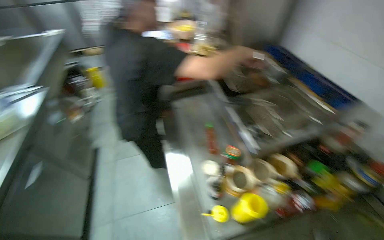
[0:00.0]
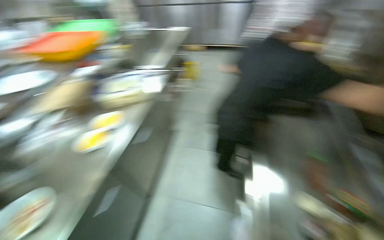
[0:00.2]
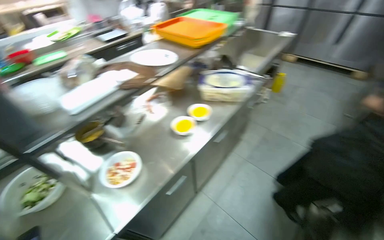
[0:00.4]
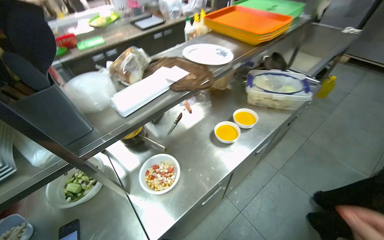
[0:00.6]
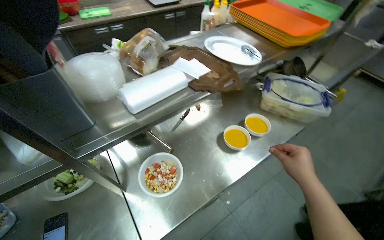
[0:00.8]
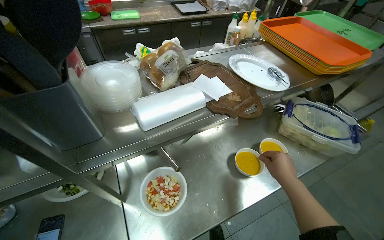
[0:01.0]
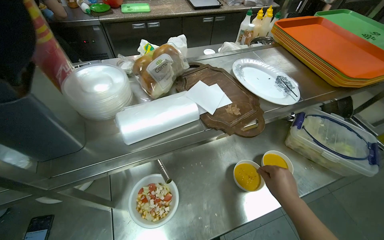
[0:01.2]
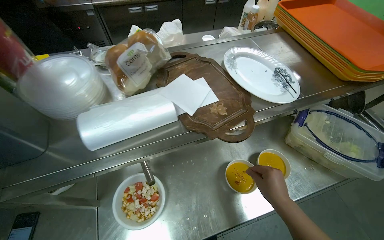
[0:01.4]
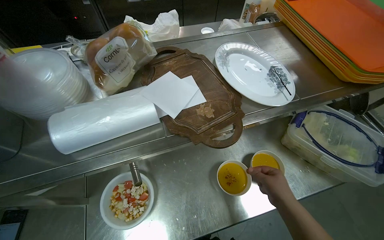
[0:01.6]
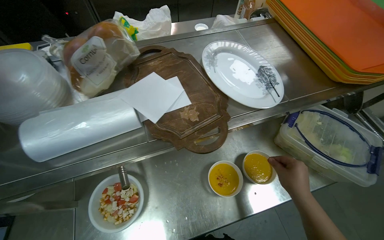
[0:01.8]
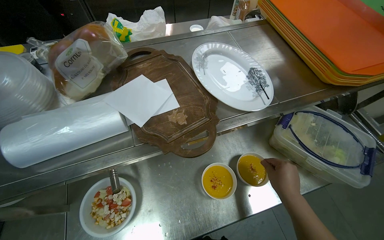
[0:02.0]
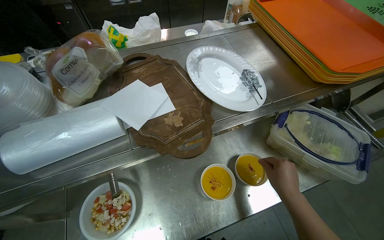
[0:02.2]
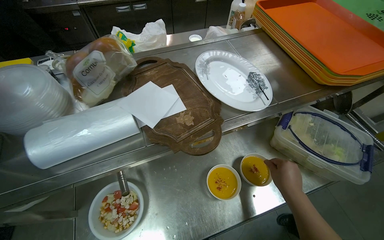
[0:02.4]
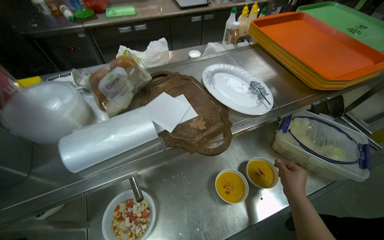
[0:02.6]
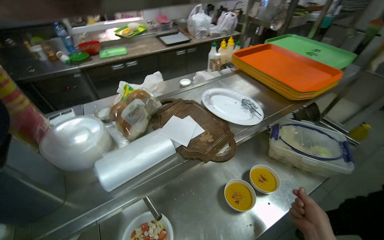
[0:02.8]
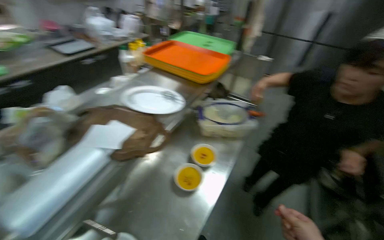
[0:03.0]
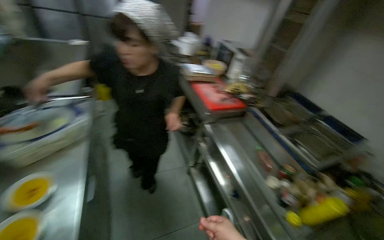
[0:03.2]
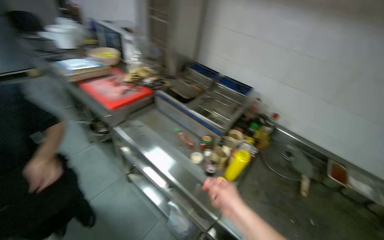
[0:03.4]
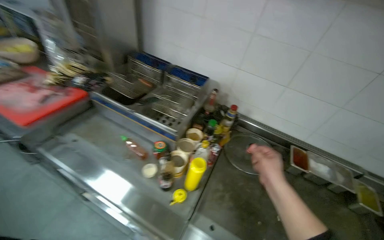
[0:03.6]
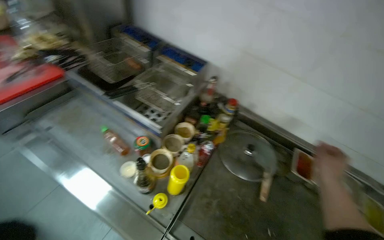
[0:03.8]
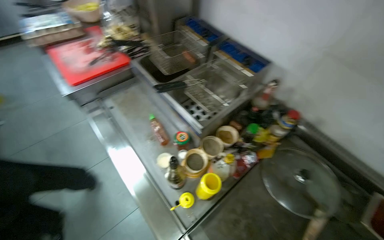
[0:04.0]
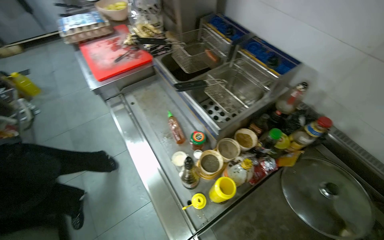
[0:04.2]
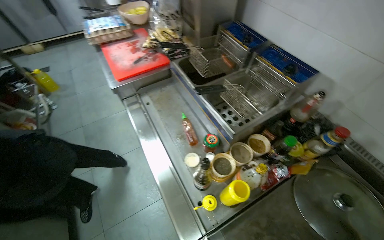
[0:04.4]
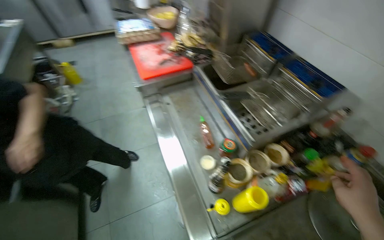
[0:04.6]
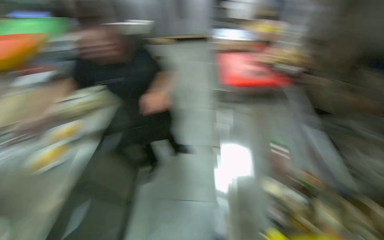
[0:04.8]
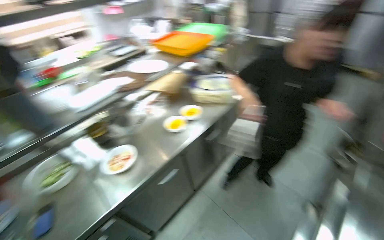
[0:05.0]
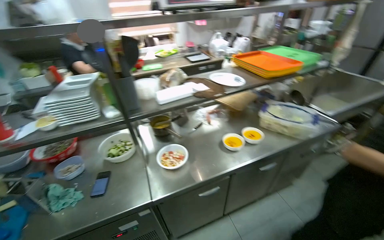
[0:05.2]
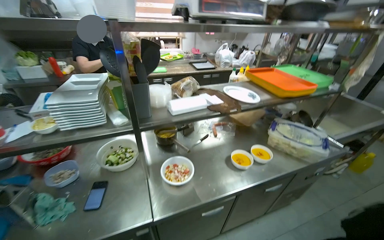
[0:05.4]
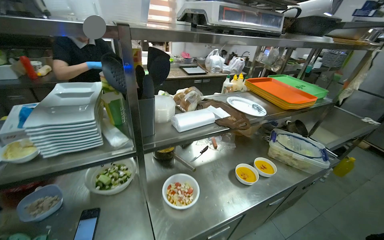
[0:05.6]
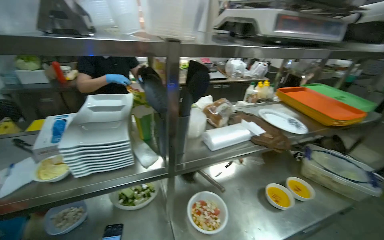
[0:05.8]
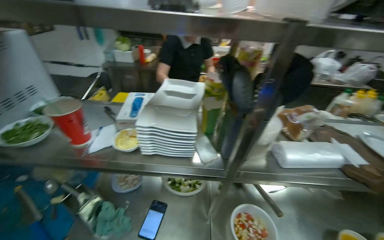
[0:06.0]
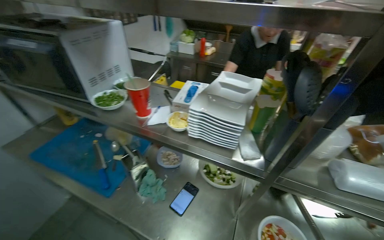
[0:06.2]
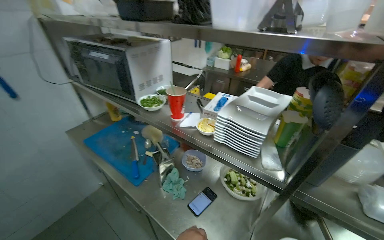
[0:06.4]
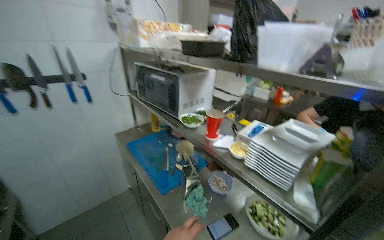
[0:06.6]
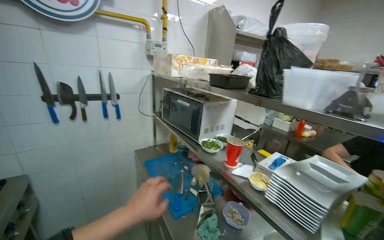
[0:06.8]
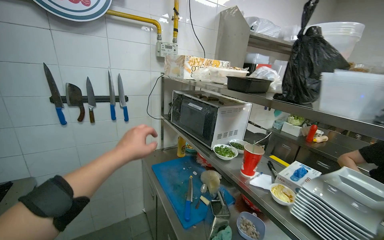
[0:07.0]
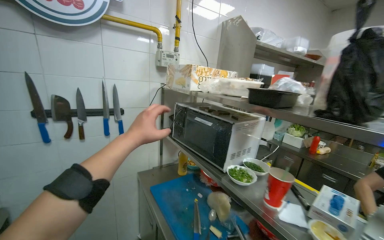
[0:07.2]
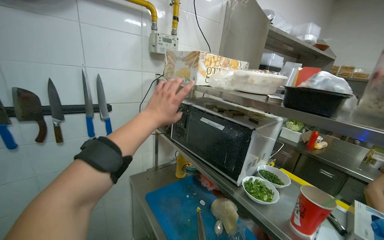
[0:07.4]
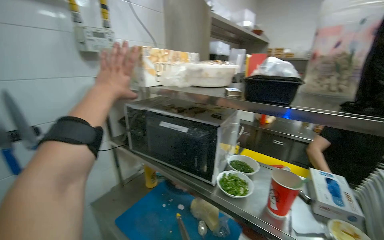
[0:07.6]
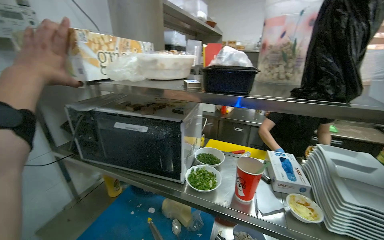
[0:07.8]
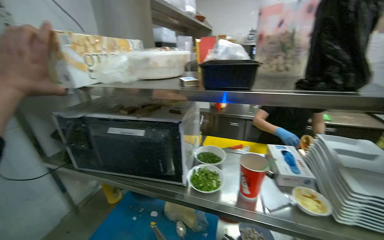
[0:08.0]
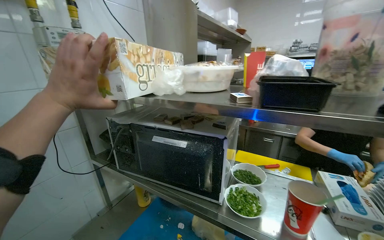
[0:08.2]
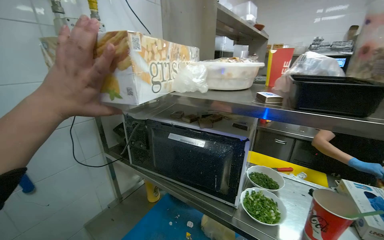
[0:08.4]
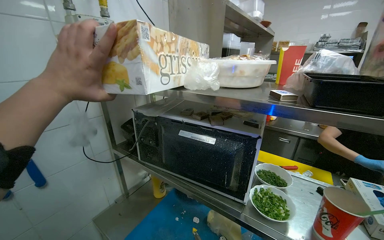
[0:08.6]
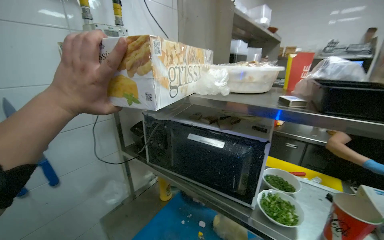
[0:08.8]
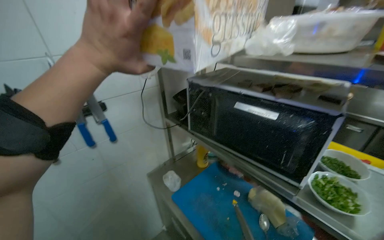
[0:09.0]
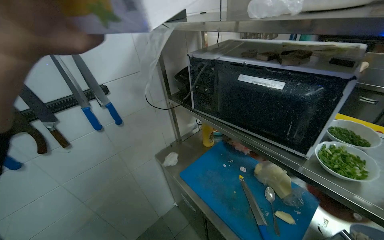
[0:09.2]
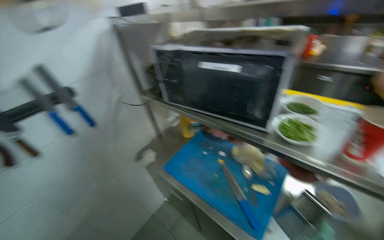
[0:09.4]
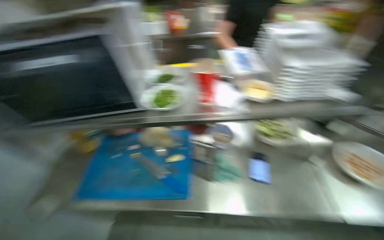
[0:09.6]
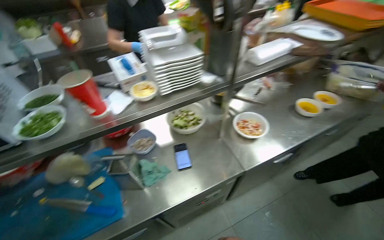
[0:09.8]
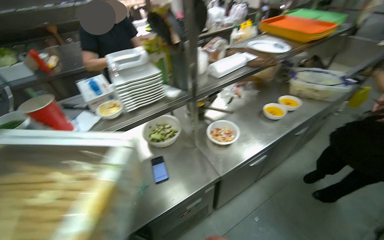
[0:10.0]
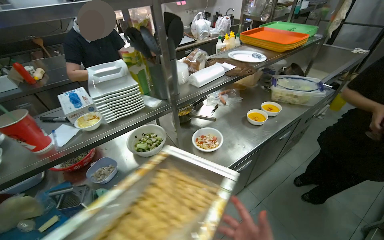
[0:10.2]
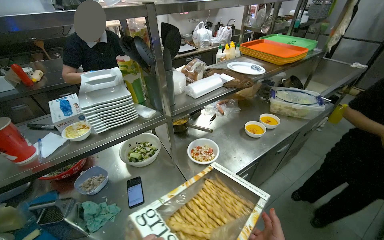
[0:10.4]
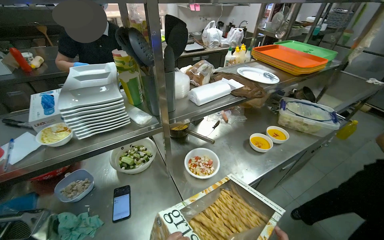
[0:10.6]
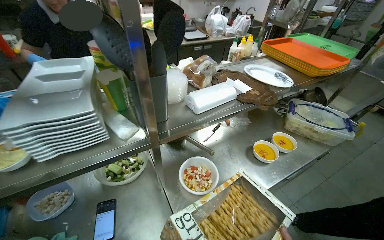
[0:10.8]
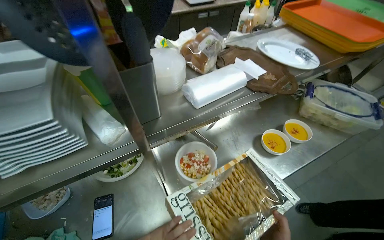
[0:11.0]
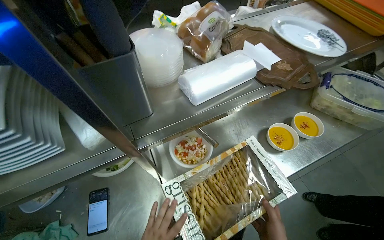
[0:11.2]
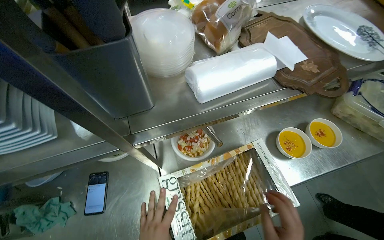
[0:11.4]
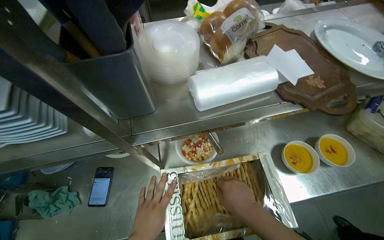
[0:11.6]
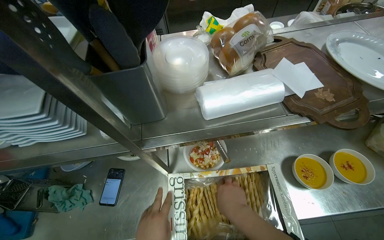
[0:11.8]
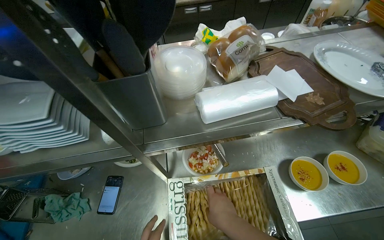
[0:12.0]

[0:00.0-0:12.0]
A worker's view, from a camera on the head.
Job: preparing food.
The whole recording: Assembling soup dish. The worker stirs the soup, serves it into bowls, sprinkles spices, and adds grissini.
0:00.0 to 0:01.6: The head travels about 80 cm. The wearer looks roughly 65 degrees further to the left. The wearer looks about 15 degrees further downward.
0:01.6 to 0:03.0: The wearer's head swings roughly 40 degrees to the right. The camera pitches upward, by about 15 degrees.
0:03.0 to 0:04.4: The wearer moves about 90 cm. The wearer looks roughly 60 degrees further to the right. The wearer looks approximately 25 degrees further downward.
0:04.4 to 0:06.0: The camera is carried approximately 90 cm. The head rotates roughly 100 degrees to the left.
0:06.0 to 0:07.6: The camera is carried approximately 40 cm. The wearer looks roughly 35 degrees further to the left. The camera pitches upward, by roughly 20 degrees.
0:09.0 to 0:10.4: The wearer moves approximately 50 cm. The wearer looks about 85 degrees further to the right.
0:10.4 to 0:12.0: The camera travels some 50 cm. The head rotates roughly 25 degrees to the left. The view tips downward by some 20 degrees.

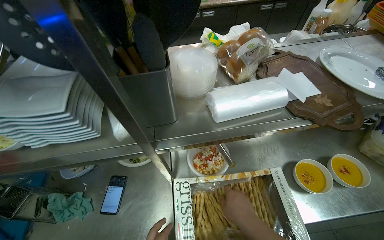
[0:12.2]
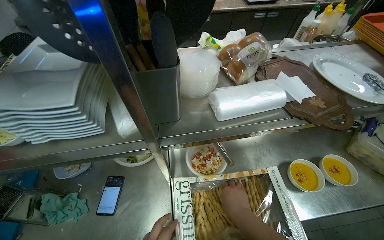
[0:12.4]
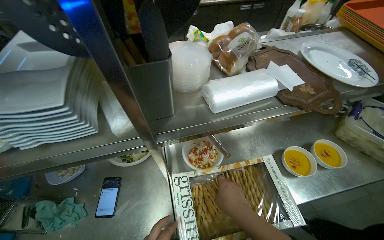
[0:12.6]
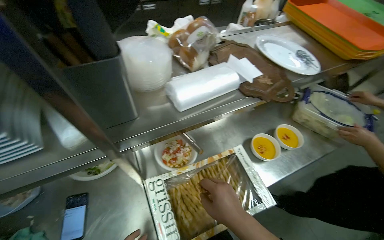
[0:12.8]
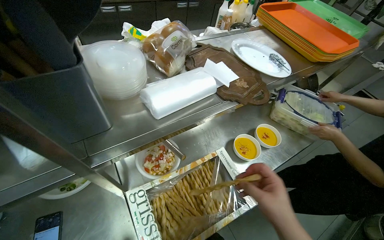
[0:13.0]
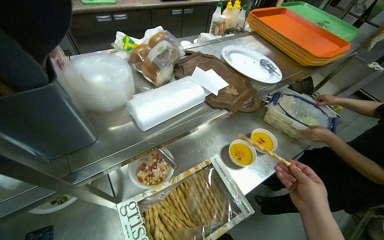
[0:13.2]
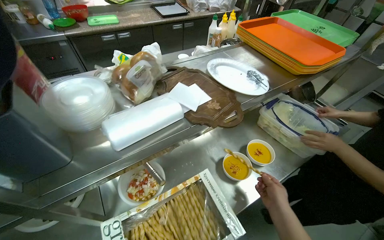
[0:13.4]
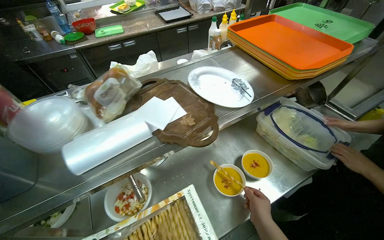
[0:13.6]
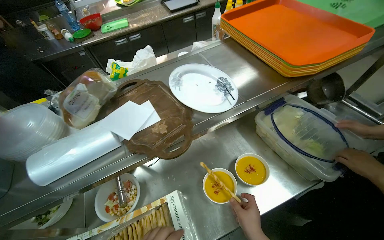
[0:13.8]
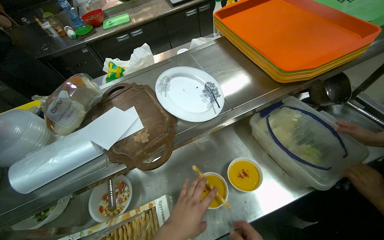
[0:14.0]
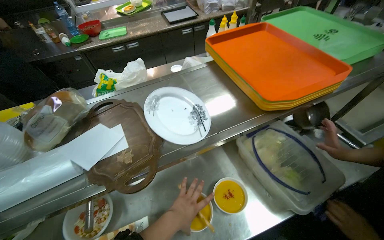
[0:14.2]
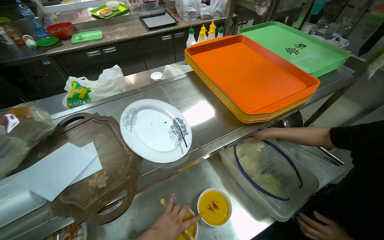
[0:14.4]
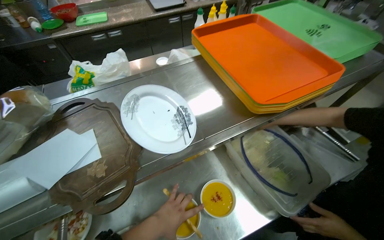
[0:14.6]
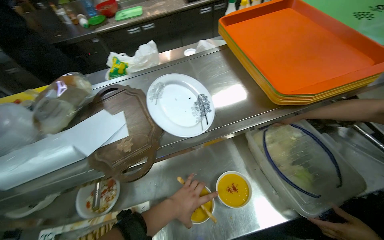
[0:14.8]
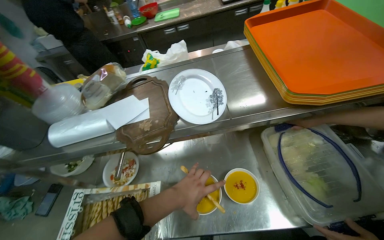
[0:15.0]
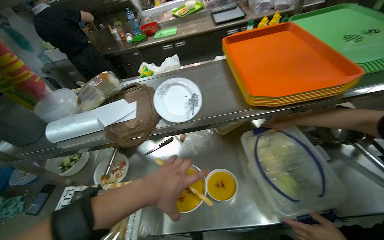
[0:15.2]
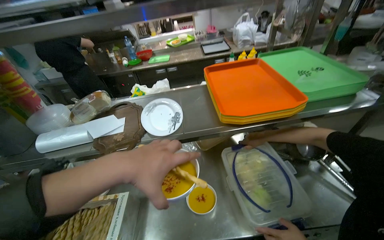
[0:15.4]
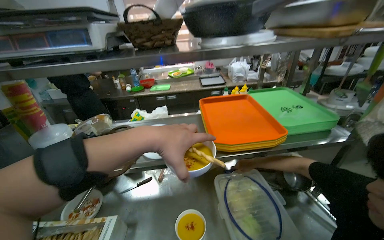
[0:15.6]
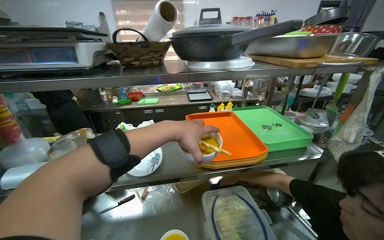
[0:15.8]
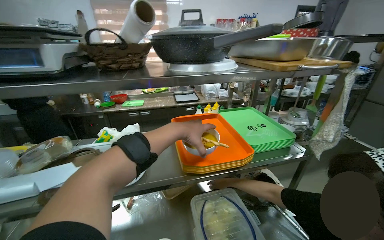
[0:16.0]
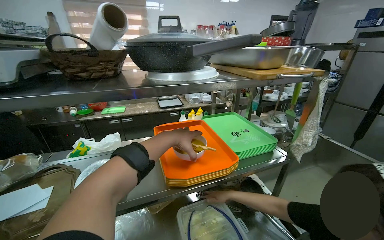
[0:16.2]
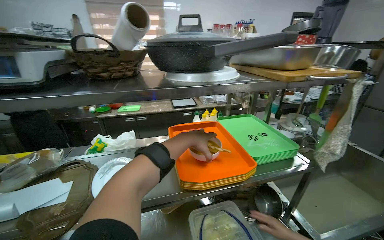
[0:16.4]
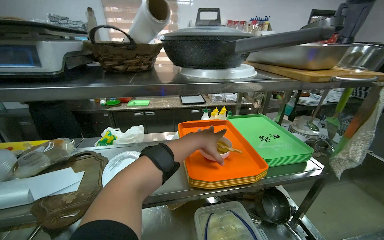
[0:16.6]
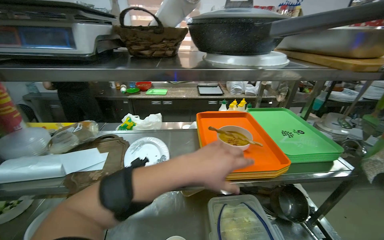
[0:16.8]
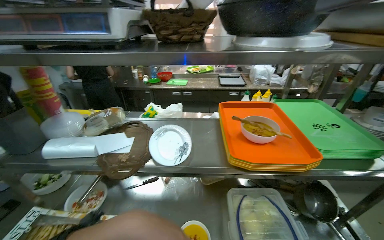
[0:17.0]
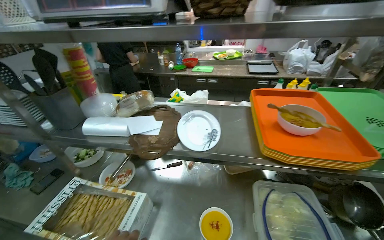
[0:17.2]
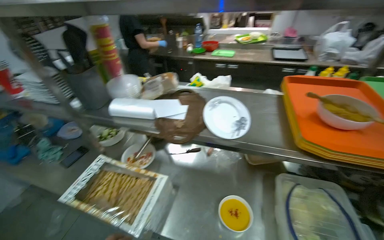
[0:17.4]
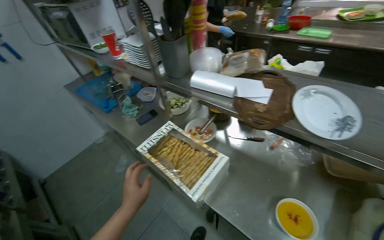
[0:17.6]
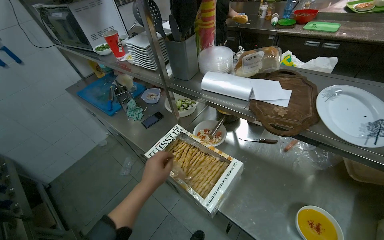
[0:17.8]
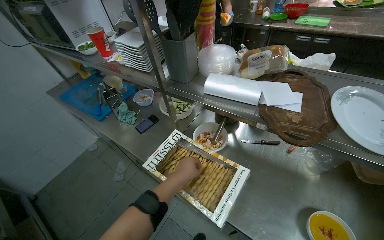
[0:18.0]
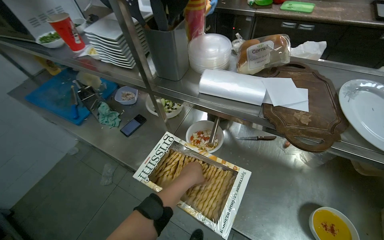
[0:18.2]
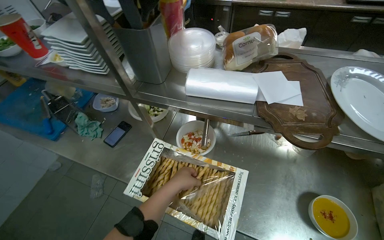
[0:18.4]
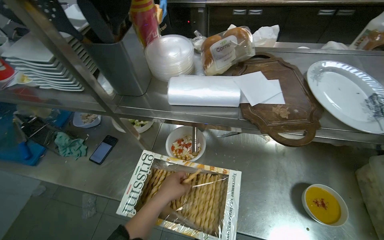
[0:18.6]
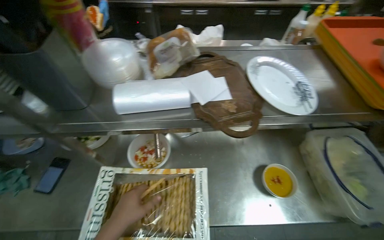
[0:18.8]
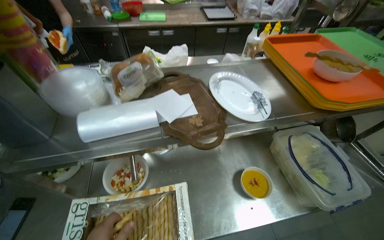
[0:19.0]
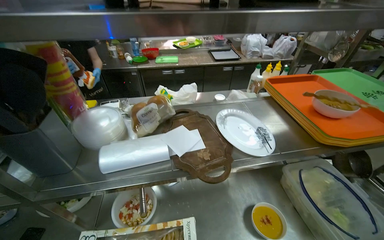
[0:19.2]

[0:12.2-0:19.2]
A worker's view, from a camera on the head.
Job: preparing food.
The whole recording: Assembling soup dish. The worker stirs the soup, serves it into bowls, sprinkles spices, and adds grissini.
0:12.2 to 0:13.6: The wearer looks roughly 20 degrees further to the right. The right hand travels to the right and farther from the camera by about 35 cm.
0:13.6 to 0:15.0: The head rotates approximately 25 degrees to the left.
0:15.0 to 0:16.4: The camera pitches upward, by about 30 degrees.
0:16.4 to 0:17.8: The wearer looks roughly 50 degrees further to the left. The view tilts approximately 25 degrees downward.
0:17.8 to 0:19.2: The head turns to the right by approximately 50 degrees.
